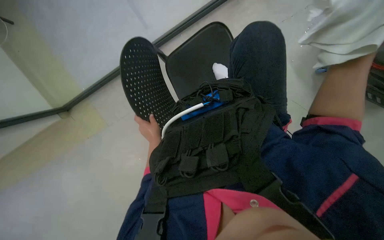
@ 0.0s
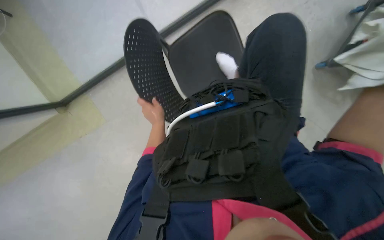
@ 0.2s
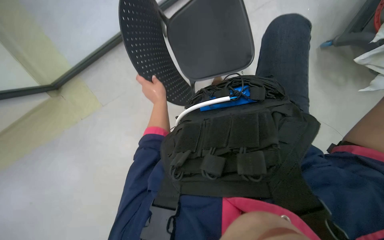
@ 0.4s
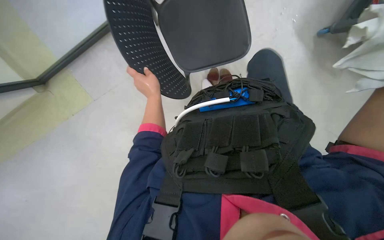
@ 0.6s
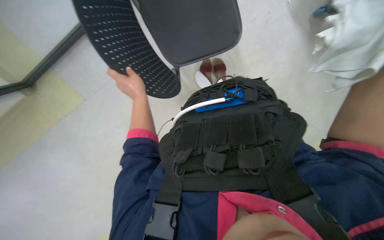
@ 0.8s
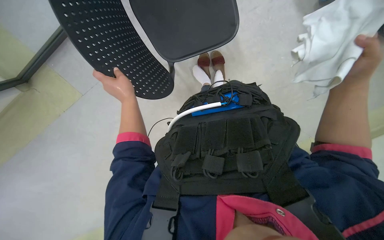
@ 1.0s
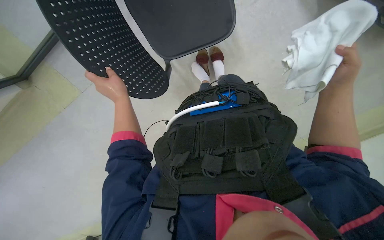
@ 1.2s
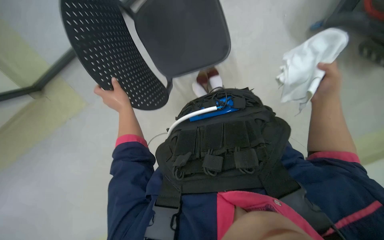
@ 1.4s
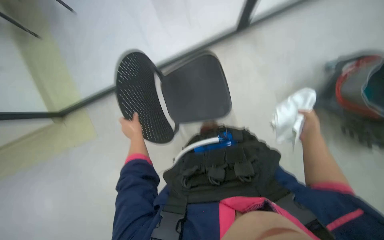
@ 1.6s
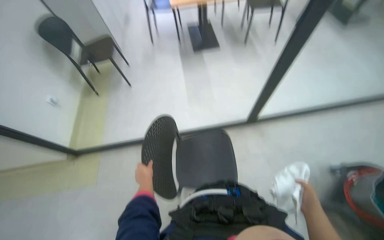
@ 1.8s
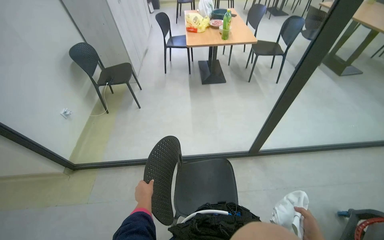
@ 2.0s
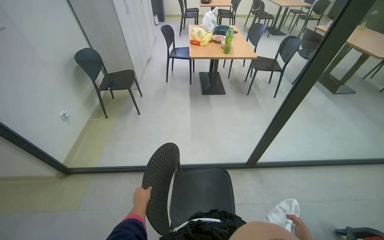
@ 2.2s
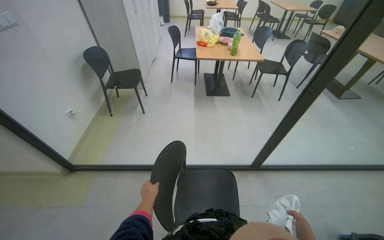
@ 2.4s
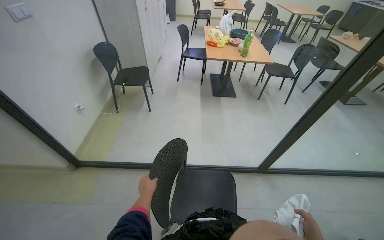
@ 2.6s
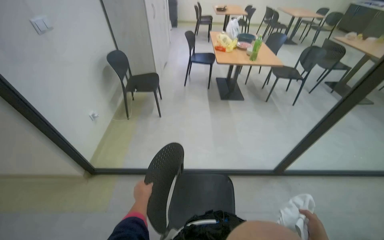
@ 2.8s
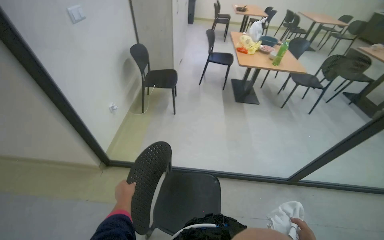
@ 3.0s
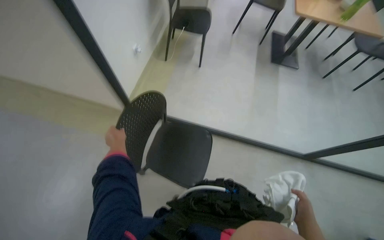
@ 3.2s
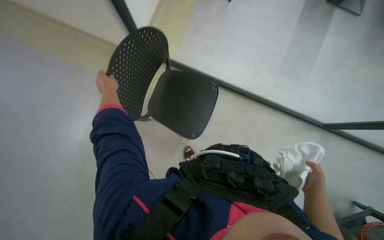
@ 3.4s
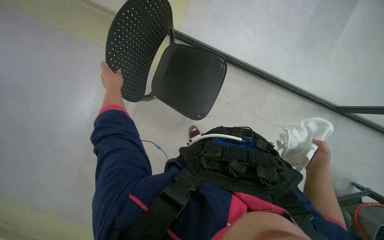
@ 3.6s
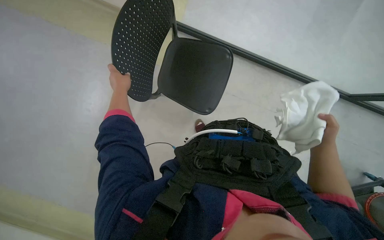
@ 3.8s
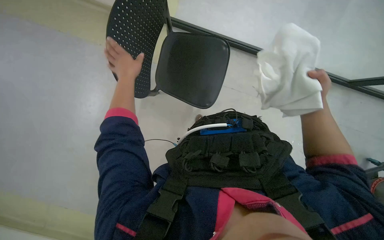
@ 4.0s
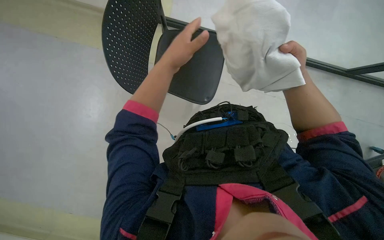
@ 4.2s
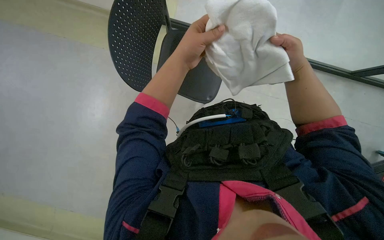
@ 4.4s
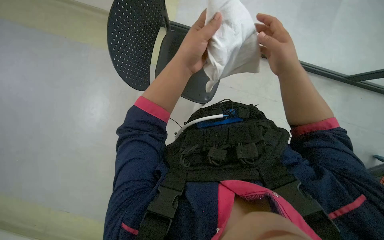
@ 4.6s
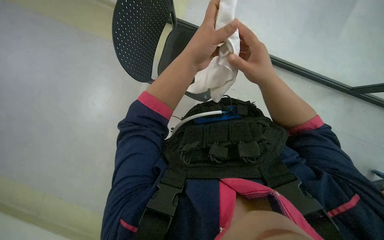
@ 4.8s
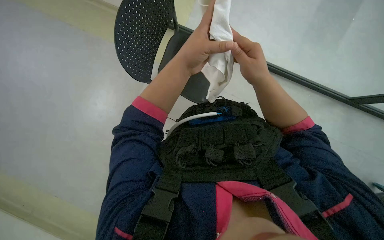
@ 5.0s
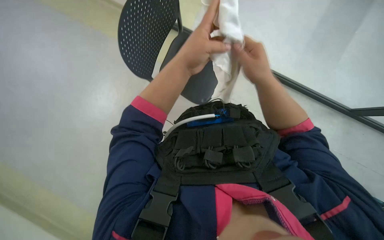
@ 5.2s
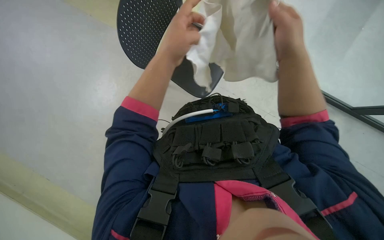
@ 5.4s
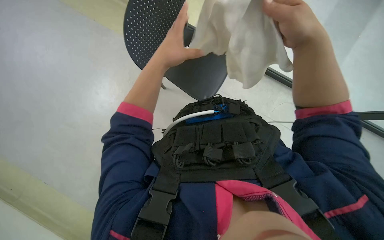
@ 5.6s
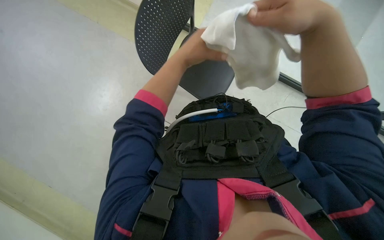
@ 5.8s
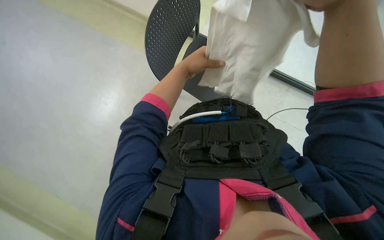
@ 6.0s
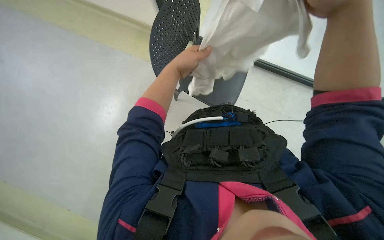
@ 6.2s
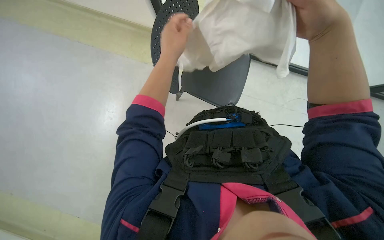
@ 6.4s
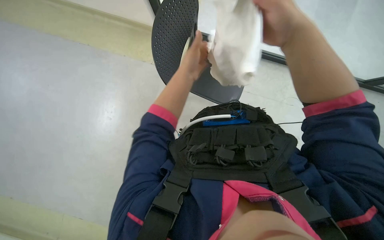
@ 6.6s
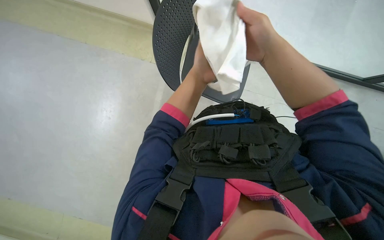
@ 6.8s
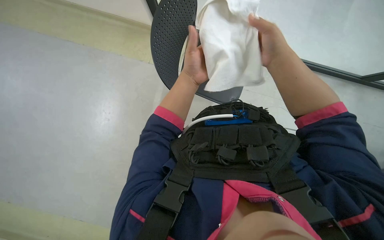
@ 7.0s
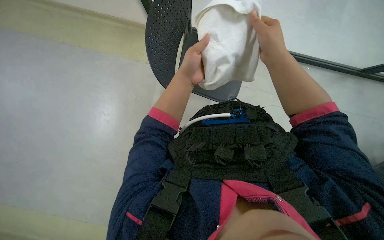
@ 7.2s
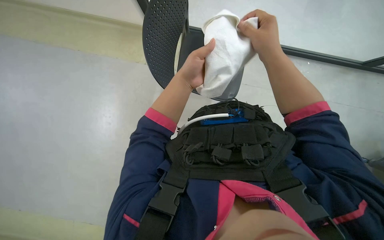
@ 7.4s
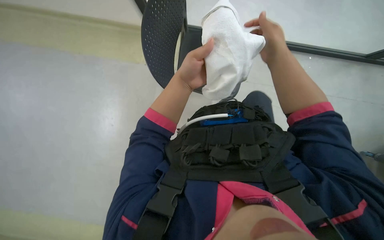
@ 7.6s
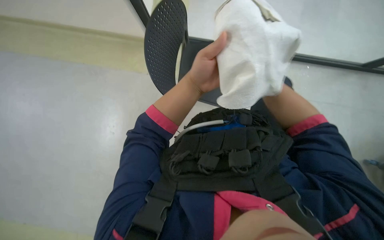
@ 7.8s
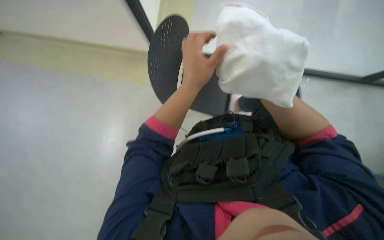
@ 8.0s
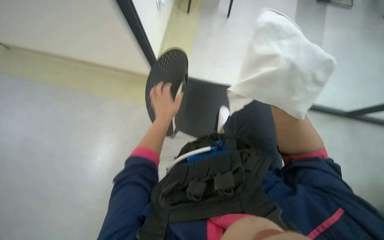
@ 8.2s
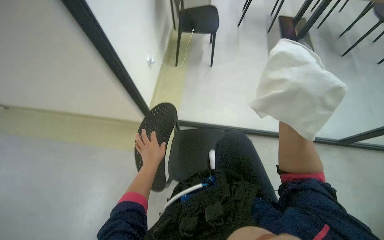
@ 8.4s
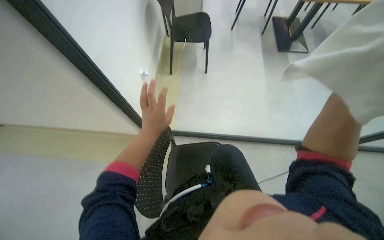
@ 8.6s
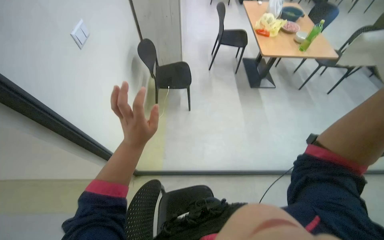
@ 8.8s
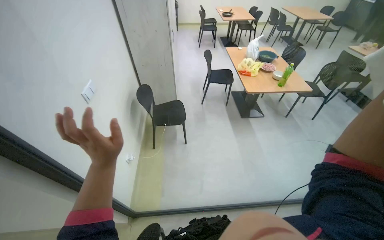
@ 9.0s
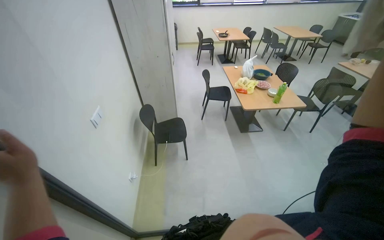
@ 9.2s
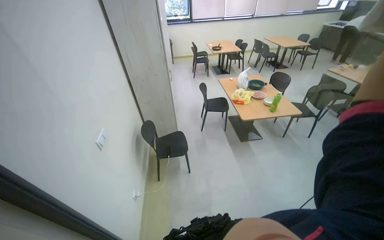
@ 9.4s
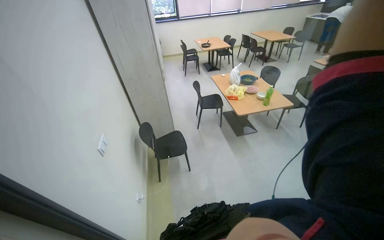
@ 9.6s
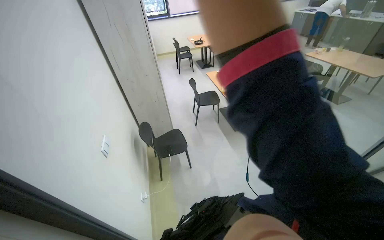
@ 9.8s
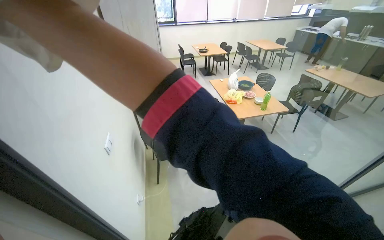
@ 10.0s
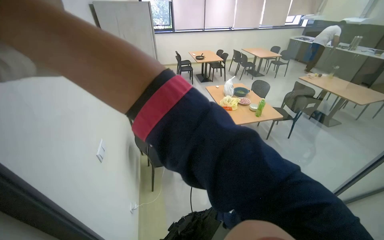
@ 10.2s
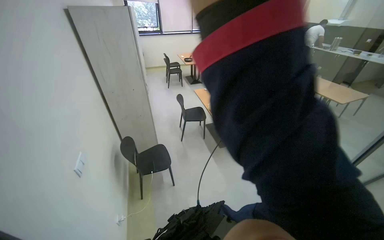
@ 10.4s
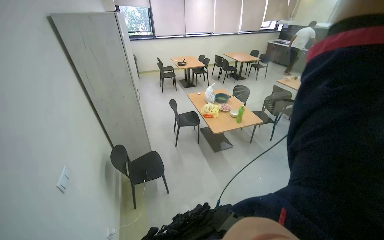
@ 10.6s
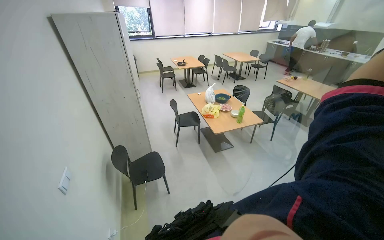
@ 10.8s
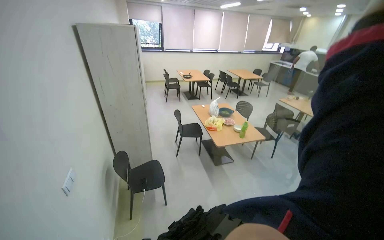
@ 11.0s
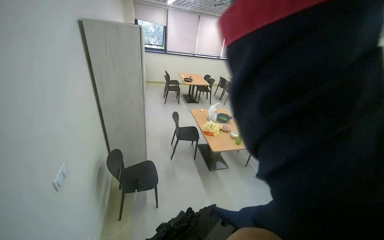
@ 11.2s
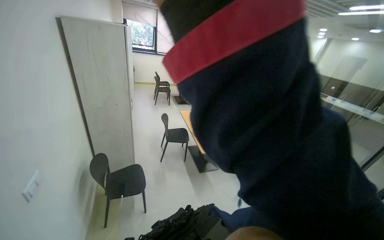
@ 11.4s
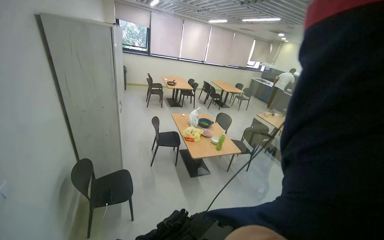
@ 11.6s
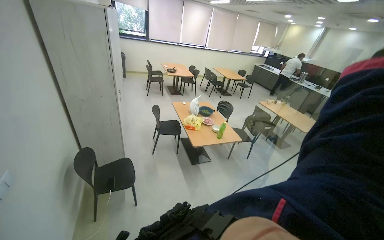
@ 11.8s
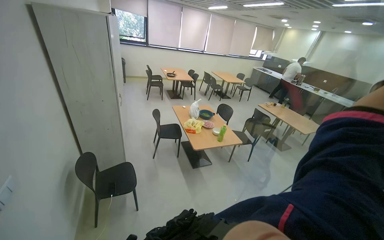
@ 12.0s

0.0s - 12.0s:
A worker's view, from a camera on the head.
Job: wiping surfaces.
The whole recording: Wiping glass partition. The worker wipes the glass partition with a white cloth.
0.0s - 1.6s: The view tips upward by some 20 degrees.
1.6s - 3.0s: The head travels approximately 60 cm. The view tips upward by approximately 45 degrees. Everything in view rotates approximately 30 degrees clockwise.
3.0s - 4.4s: The wearer looks about 20 degrees further to the left. The camera pitches downward, by approximately 55 degrees.
4.4s - 6.0s: The left hand shifts about 10 cm farther from the camera. The right hand goes approximately 25 cm nearer to the camera.
6.0s - 7.6s: The right hand travels farther from the camera by approximately 15 cm.
7.6s - 9.0s: The wearer looks approximately 55 degrees further upward.

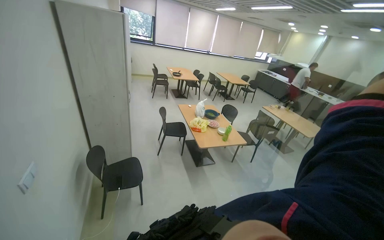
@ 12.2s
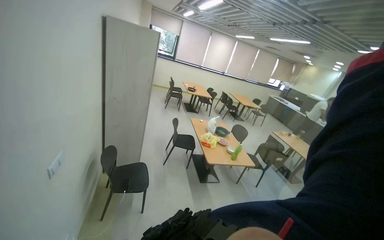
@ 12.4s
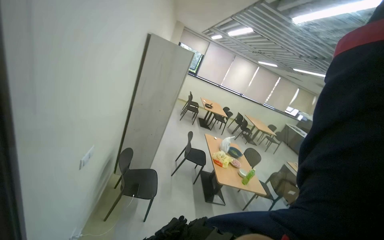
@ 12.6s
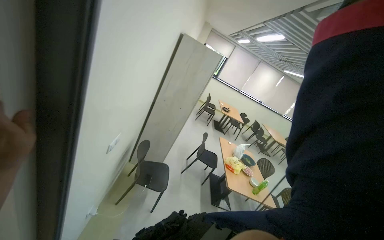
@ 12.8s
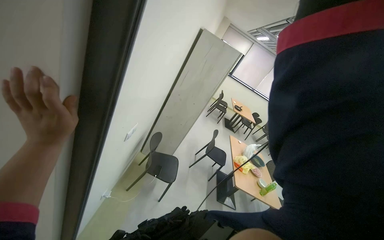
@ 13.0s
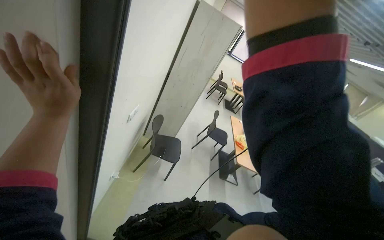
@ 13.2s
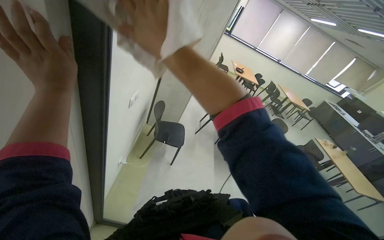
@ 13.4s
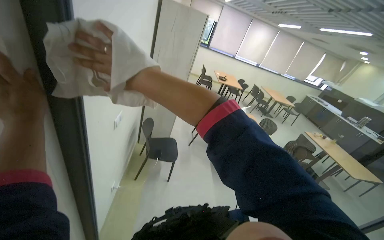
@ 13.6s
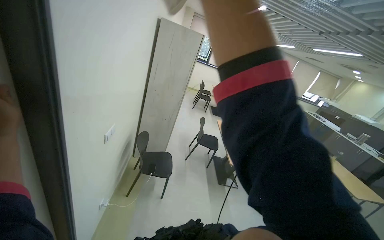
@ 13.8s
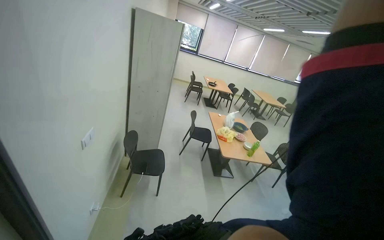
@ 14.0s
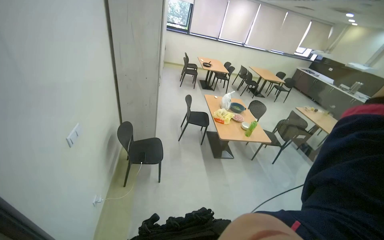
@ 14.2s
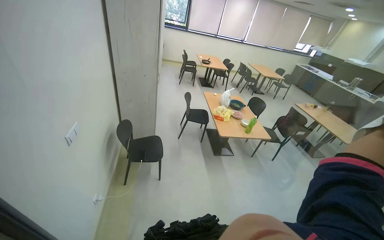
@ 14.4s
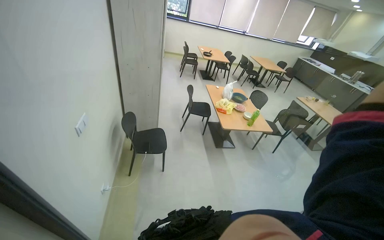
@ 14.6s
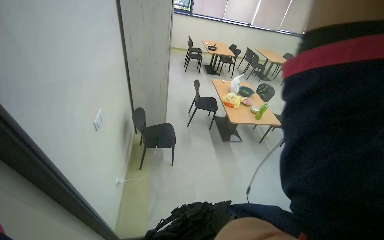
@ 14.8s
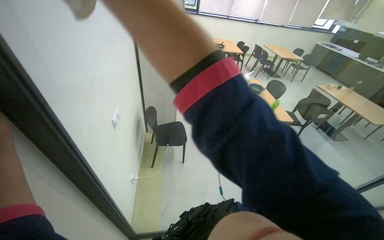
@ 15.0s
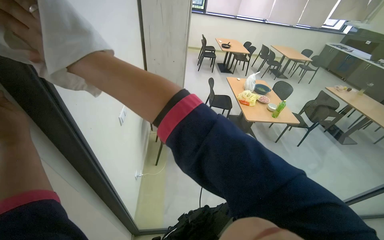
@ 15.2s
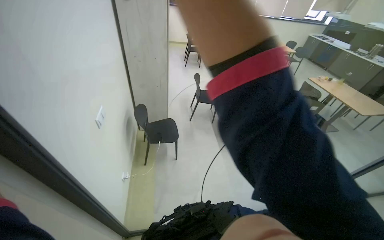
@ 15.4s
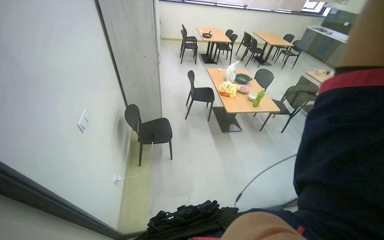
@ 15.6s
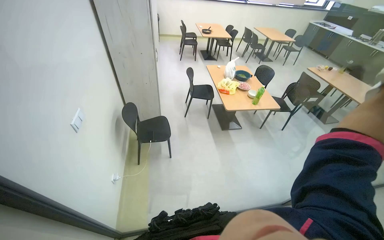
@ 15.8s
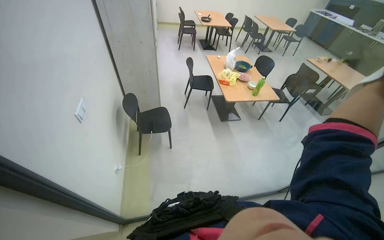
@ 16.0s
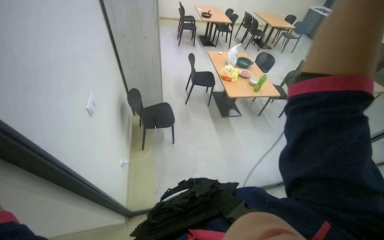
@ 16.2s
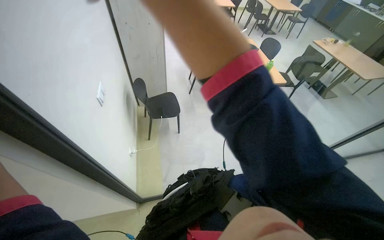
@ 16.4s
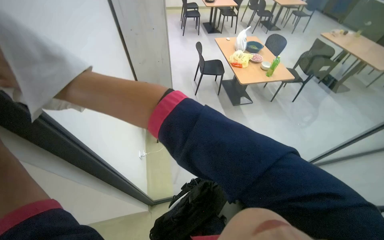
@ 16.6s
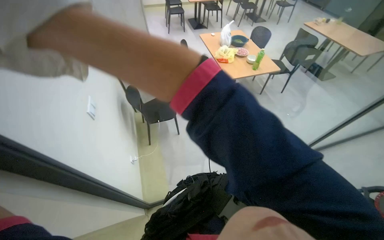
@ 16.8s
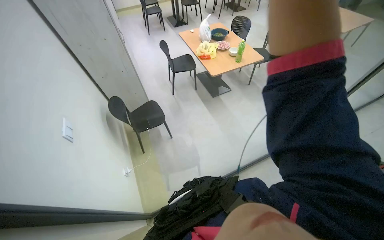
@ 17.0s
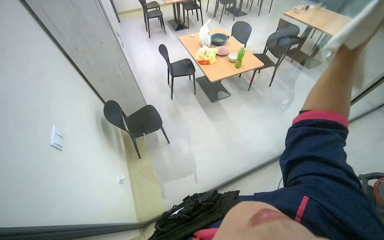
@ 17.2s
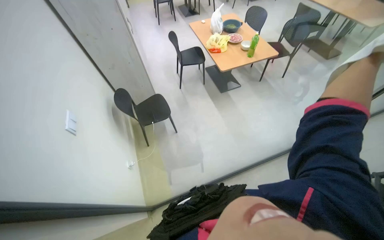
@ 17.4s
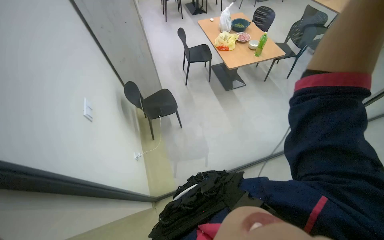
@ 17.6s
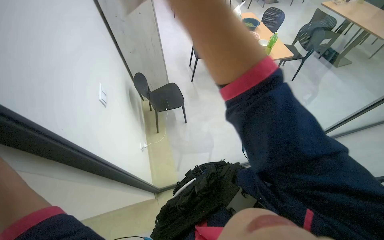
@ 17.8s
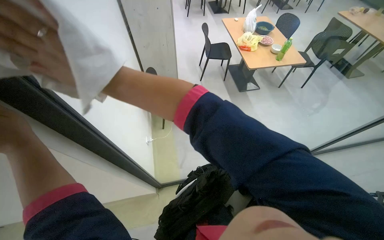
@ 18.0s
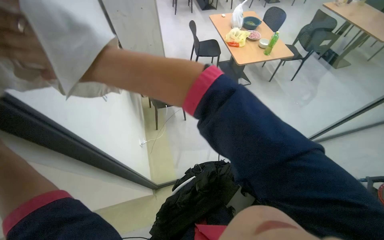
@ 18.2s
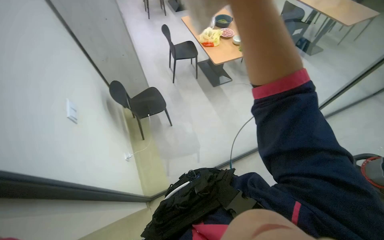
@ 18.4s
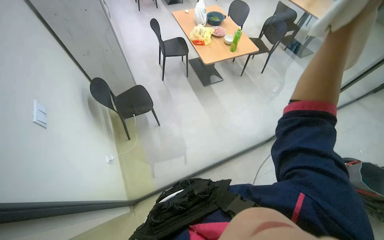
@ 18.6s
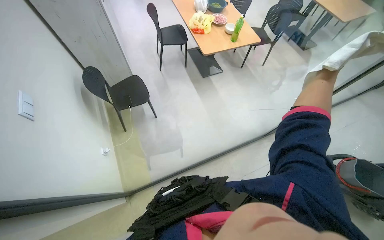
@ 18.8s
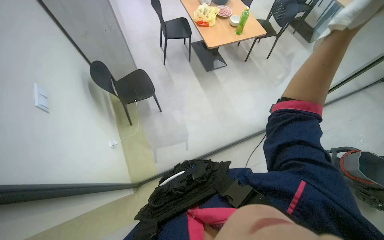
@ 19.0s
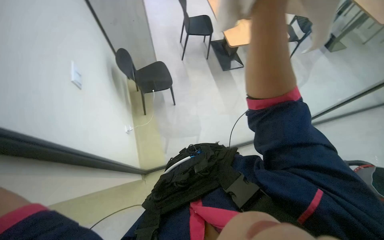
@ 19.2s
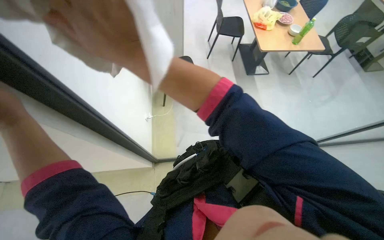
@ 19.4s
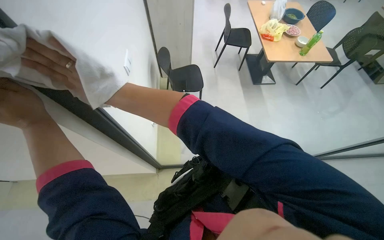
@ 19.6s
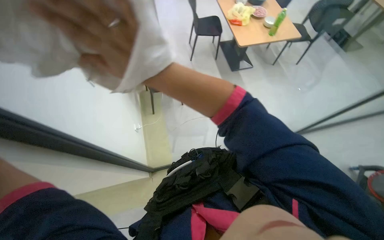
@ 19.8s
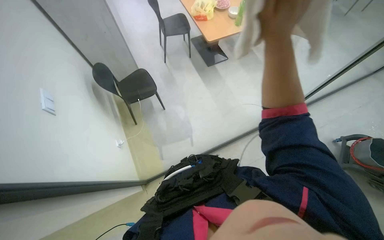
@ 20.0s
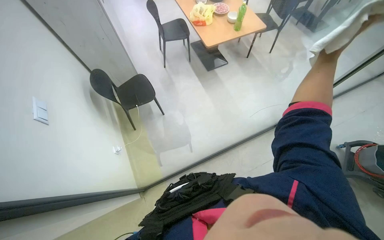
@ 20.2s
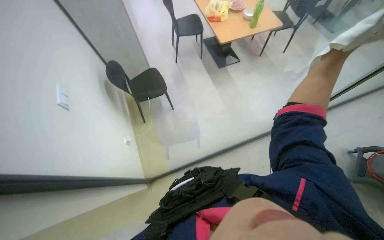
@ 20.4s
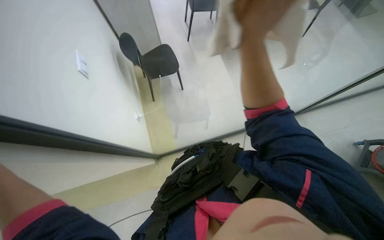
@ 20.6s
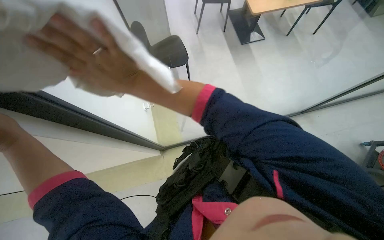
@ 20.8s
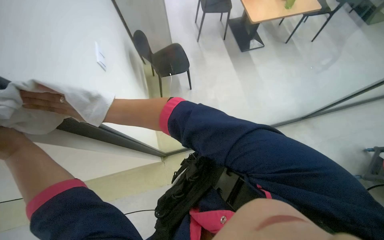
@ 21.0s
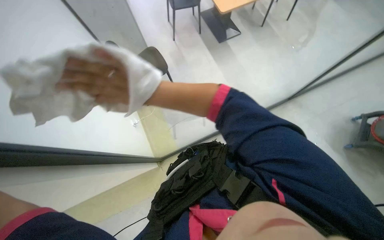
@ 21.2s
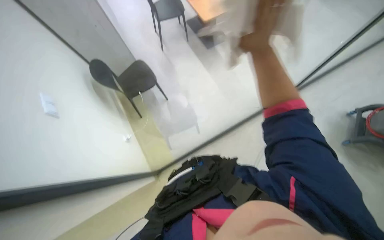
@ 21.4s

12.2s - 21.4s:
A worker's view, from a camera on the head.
Job: wiping surfaces.
The whole recording: Wiping glass partition. The worker wipes the glass partition with a white cloth.
12.2s - 13.8s: The head turns to the left by approximately 20 degrees.
13.8s - 15.2s: The wearer looks about 15 degrees further downward.
15.2s - 16.8s: The camera pitches downward, by roughly 10 degrees.
